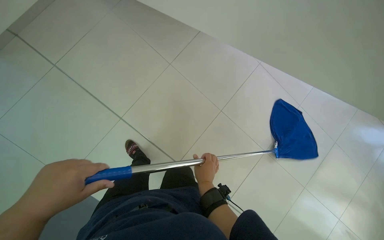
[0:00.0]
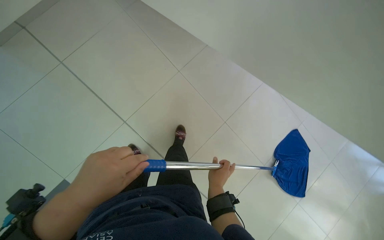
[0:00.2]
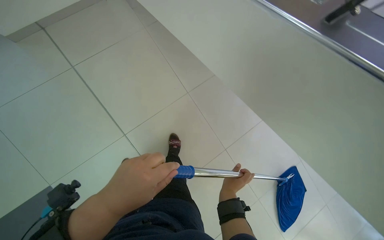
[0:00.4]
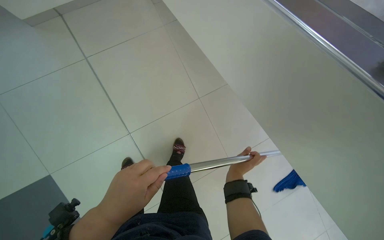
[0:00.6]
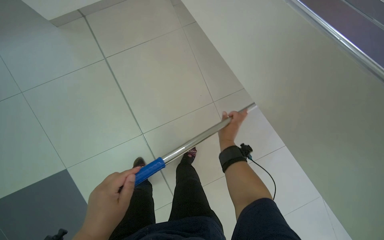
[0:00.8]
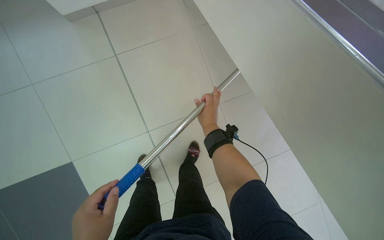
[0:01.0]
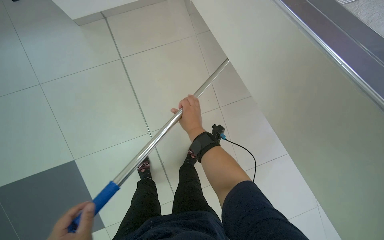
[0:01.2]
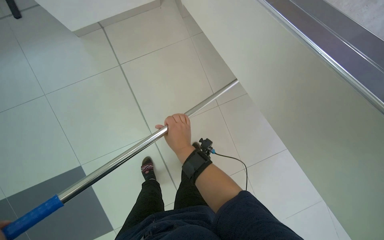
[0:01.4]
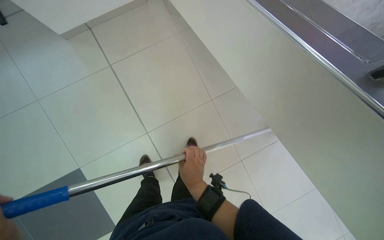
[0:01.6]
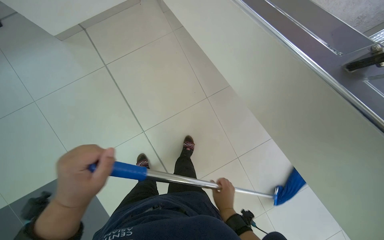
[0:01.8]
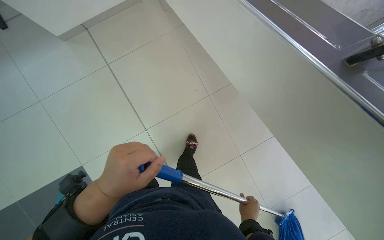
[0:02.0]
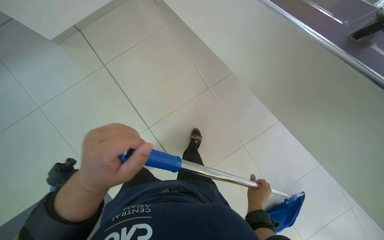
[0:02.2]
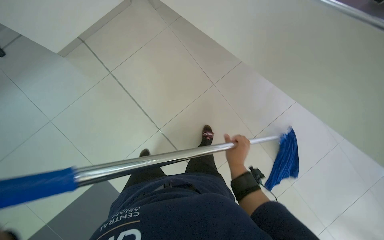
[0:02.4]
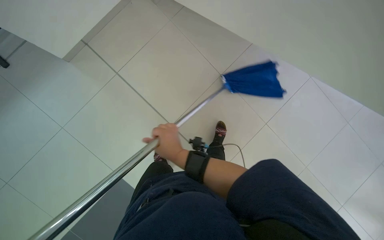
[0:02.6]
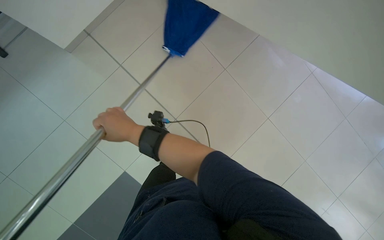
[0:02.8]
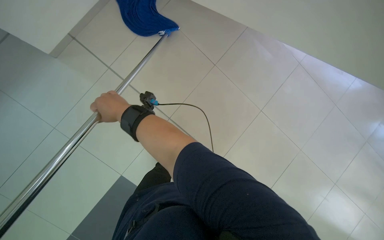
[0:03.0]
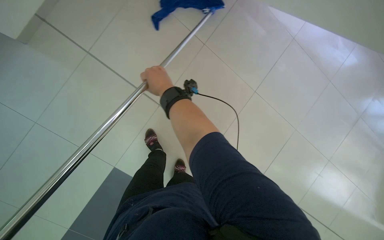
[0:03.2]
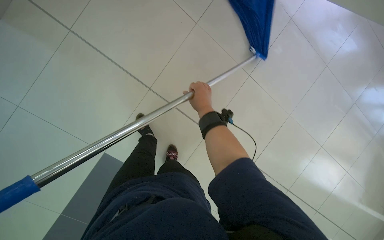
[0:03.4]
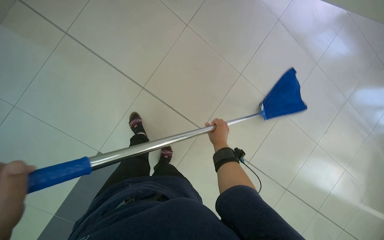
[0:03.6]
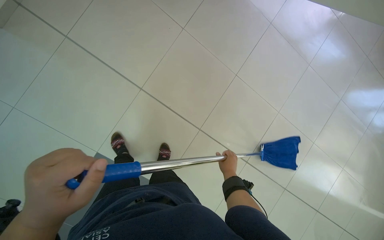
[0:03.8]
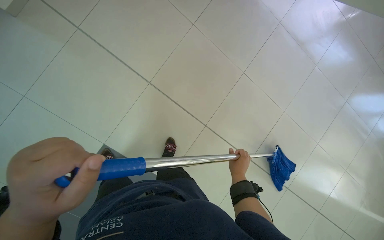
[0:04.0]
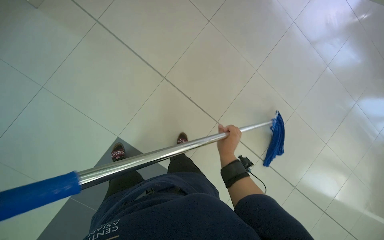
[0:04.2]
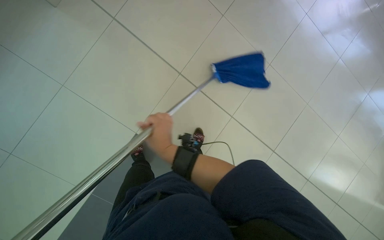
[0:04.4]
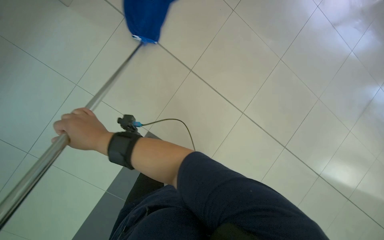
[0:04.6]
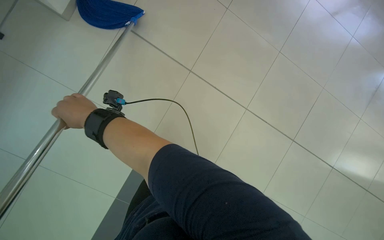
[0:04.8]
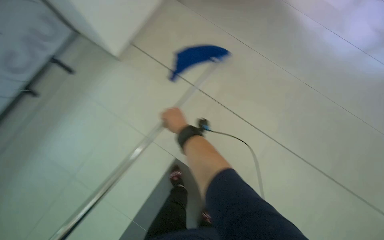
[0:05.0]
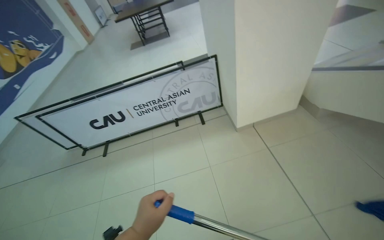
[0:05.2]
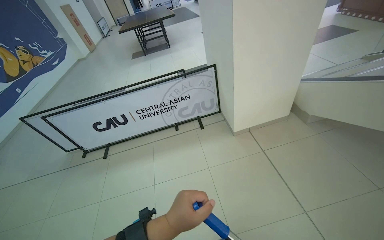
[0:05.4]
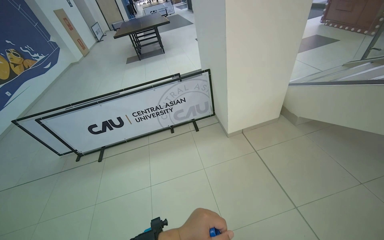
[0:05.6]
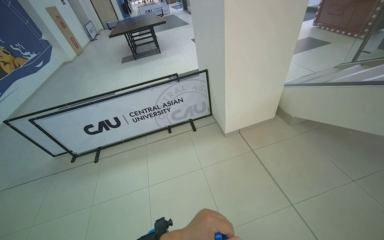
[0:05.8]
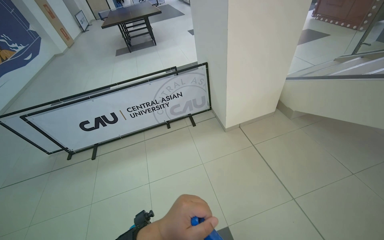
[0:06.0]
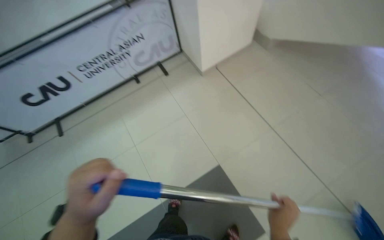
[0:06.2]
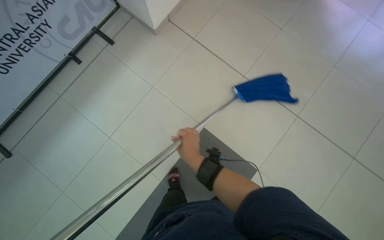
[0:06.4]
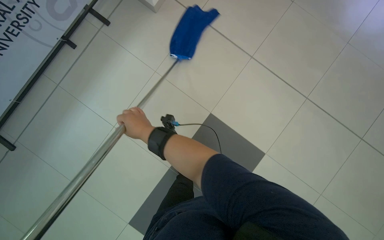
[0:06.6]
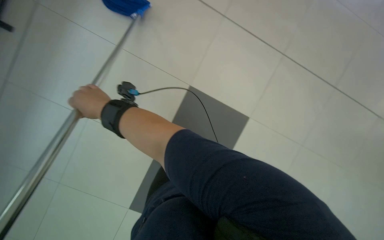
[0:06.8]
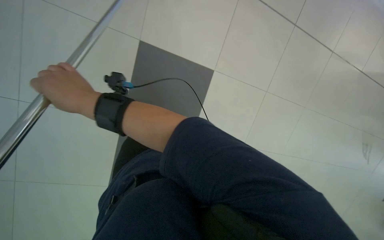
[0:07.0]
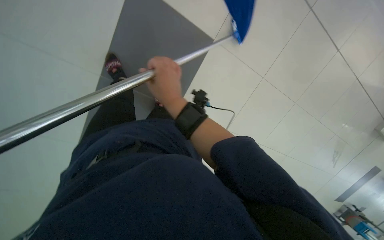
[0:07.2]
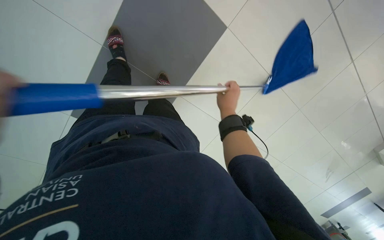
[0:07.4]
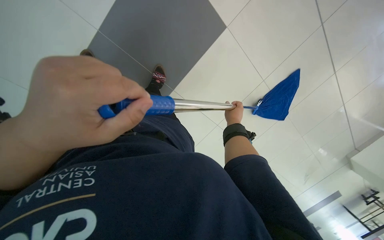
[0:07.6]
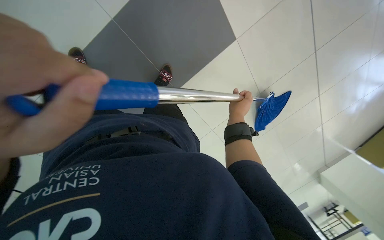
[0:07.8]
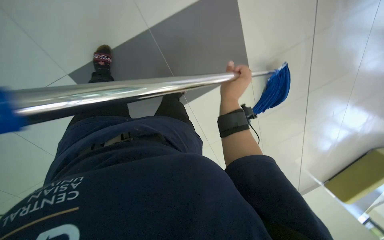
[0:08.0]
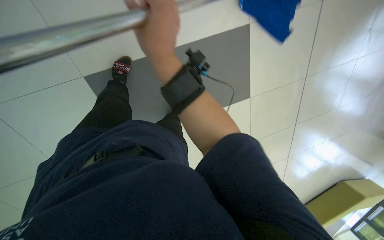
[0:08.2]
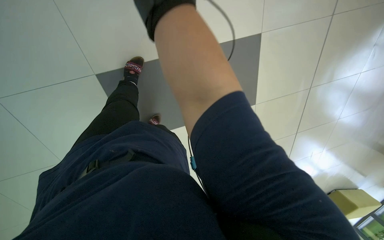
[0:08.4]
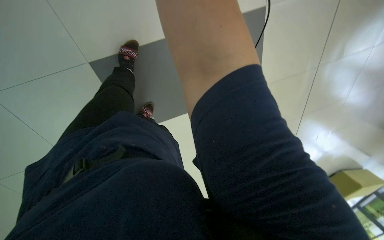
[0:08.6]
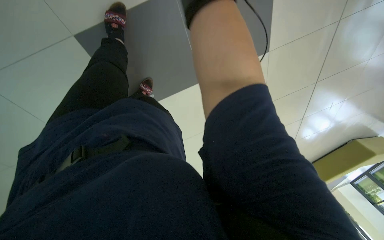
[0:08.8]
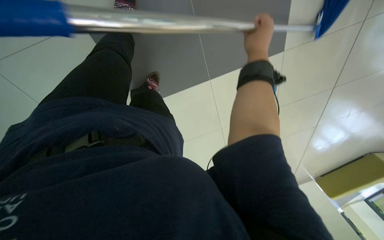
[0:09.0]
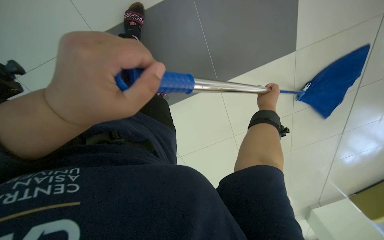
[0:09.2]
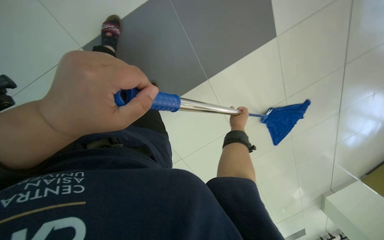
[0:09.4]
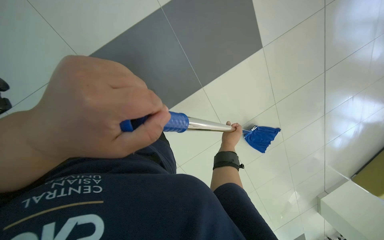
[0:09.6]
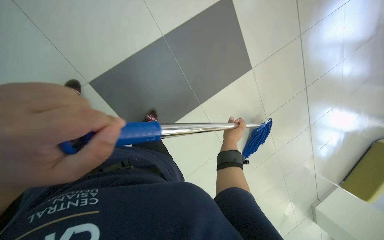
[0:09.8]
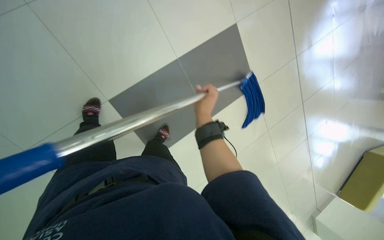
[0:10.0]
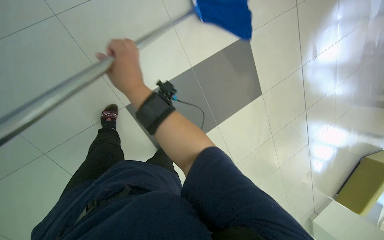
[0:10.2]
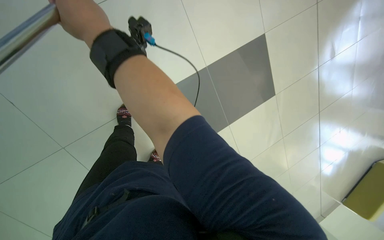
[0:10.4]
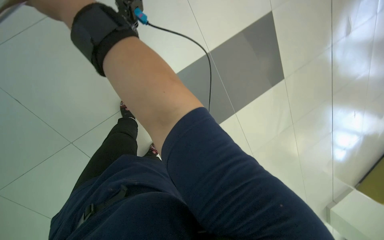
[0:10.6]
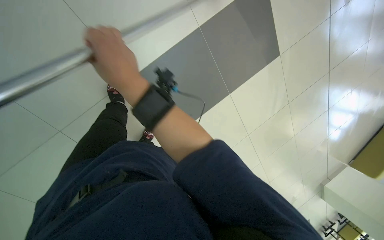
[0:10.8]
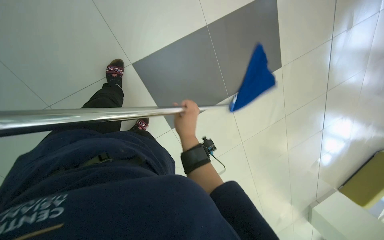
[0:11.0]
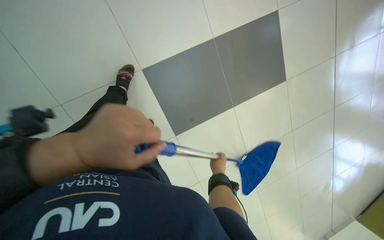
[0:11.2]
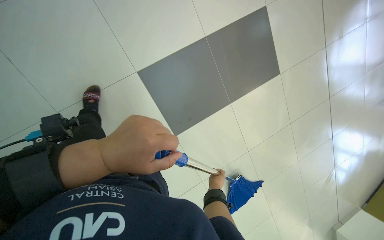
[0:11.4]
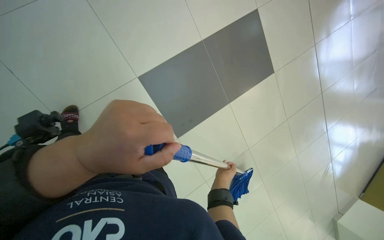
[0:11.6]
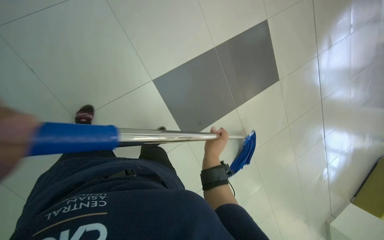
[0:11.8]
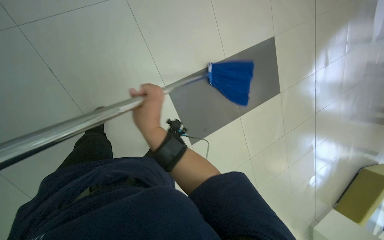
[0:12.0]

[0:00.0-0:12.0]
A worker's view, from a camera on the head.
Job: mopping floor.
The whole recording: Mopping tiled floor with flat mop. The worker mops the tiled floor with a string mop, periodically dipping and wringing it in the bucket.
0:01.6 to 0:03.0: The right hand moves to the left, some 30 cm.
0:04.4 to 0:06.0: The head turns to the left by about 35 degrees. The view tilts about 30 degrees upward.
0:06.0 to 0:07.6: The camera is carried about 50 cm. The head rotates some 55 degrees to the right. The view tips downward by approximately 50 degrees.

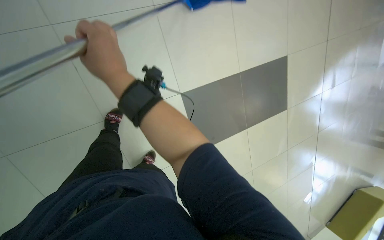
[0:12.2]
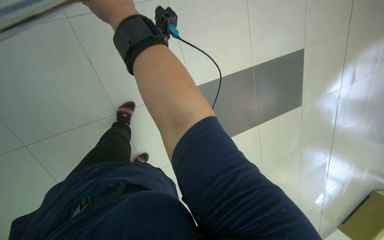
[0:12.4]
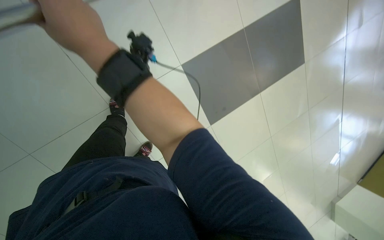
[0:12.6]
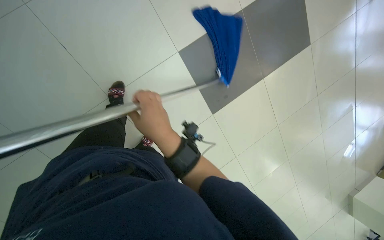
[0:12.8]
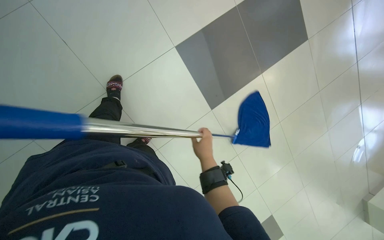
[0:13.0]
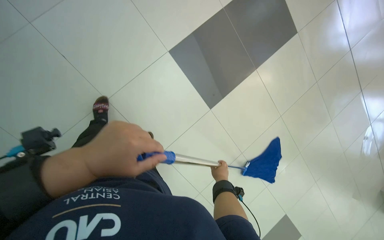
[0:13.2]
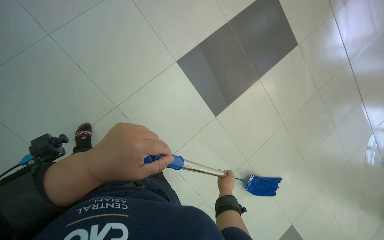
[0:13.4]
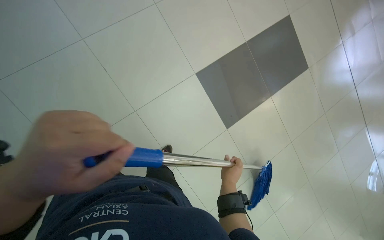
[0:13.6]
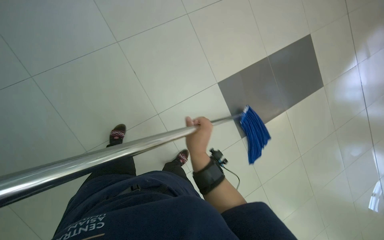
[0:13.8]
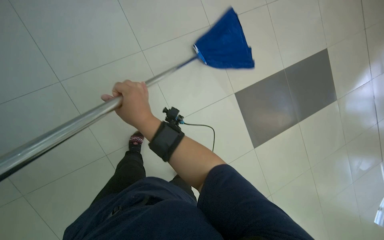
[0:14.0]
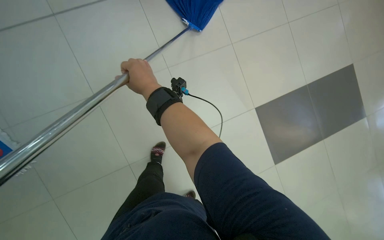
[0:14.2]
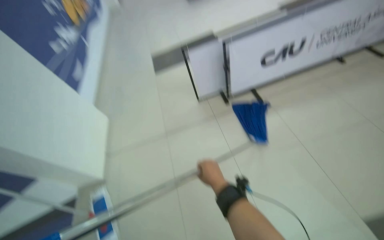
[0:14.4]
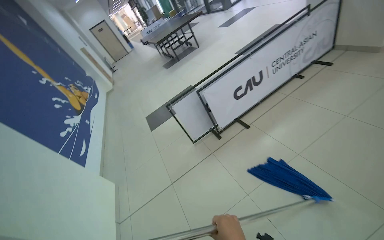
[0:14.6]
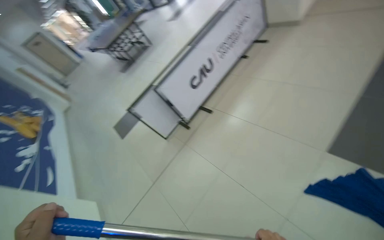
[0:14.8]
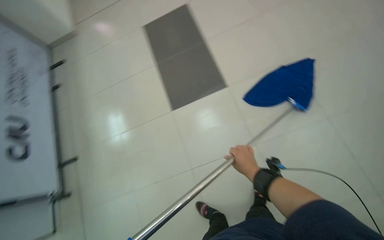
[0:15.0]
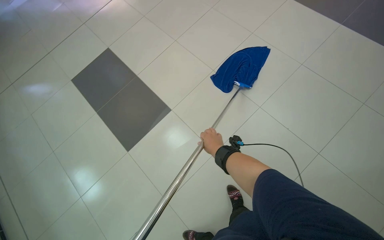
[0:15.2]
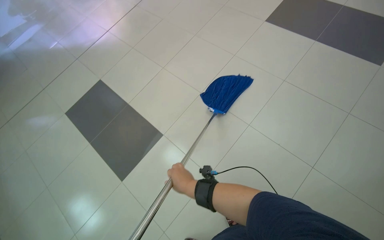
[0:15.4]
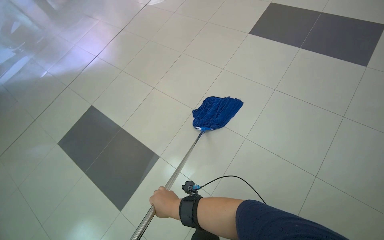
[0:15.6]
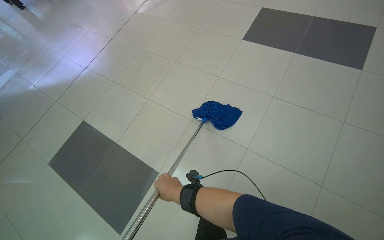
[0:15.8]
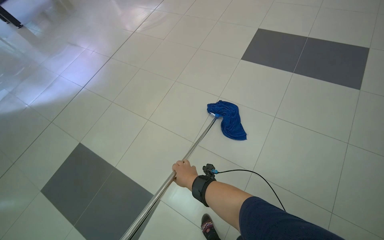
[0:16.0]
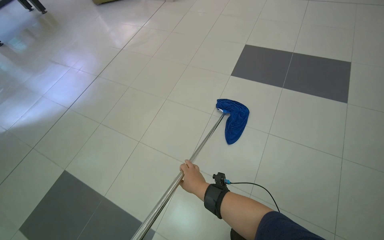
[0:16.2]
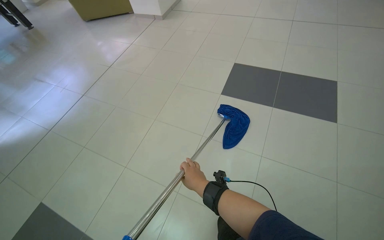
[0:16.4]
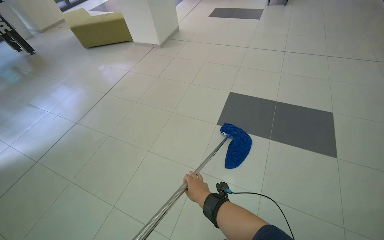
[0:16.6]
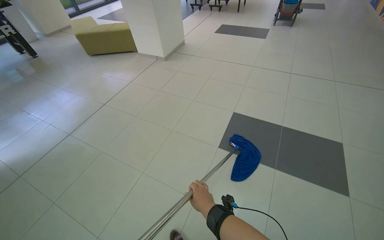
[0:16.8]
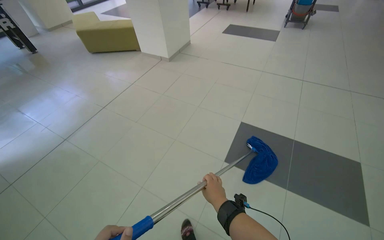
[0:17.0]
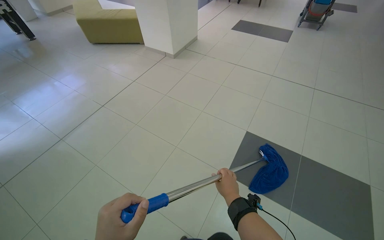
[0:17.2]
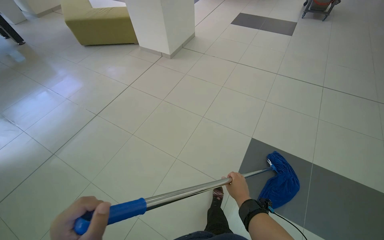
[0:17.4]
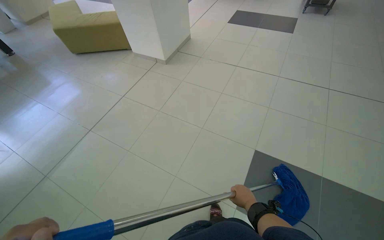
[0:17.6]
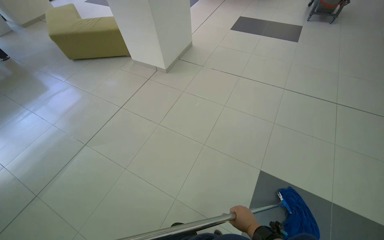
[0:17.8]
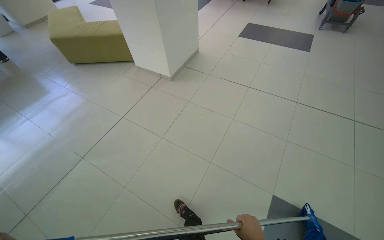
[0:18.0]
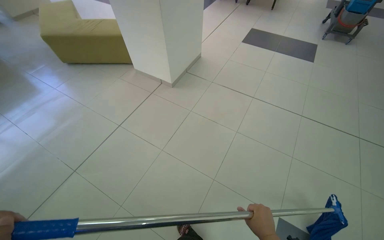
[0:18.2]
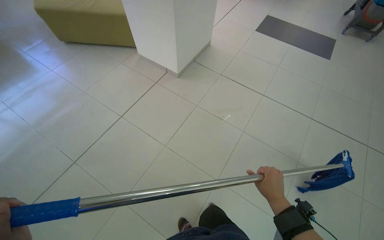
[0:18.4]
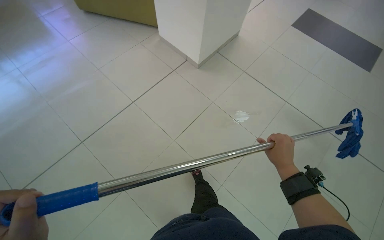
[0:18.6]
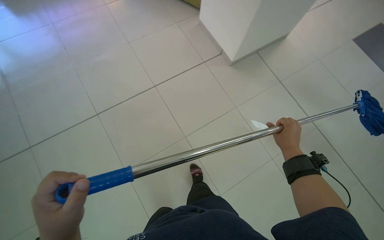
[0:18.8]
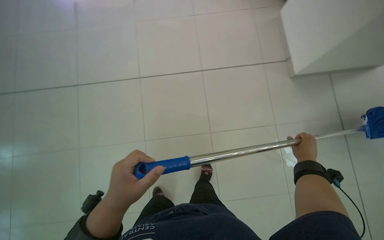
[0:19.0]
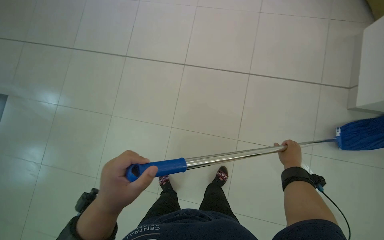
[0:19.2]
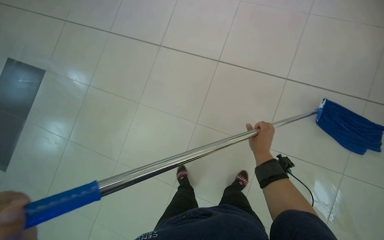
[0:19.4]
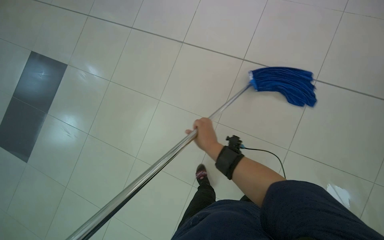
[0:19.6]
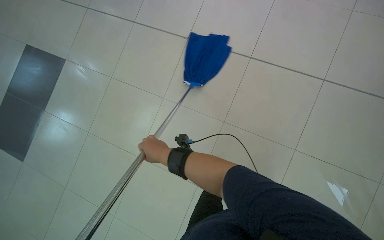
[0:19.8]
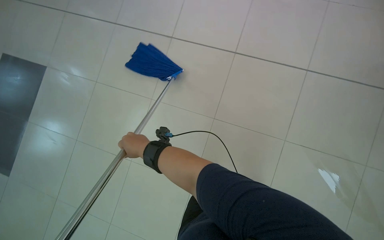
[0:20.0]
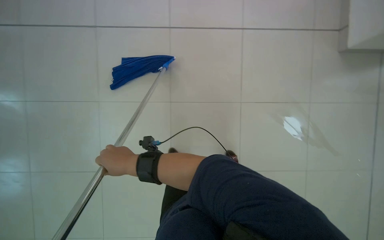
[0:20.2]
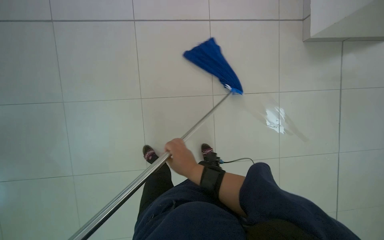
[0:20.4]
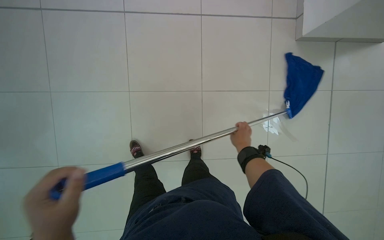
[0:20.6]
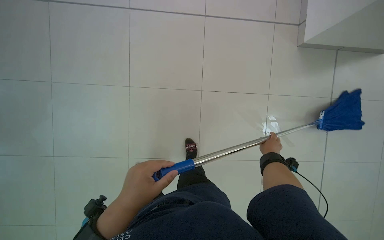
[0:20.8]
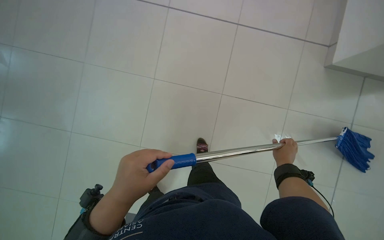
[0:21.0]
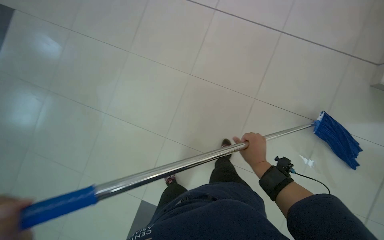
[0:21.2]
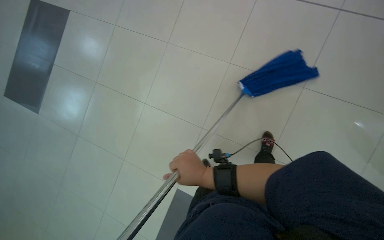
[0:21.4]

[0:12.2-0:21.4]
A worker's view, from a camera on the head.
Job: mopping floor.
The whole recording: Mopping tiled floor with flat mop. The worker mops the tiled floor with a string mop, periodically dipping and wringing it in the bucket.
0:16.8 to 0:18.4: The camera travels roughly 1.5 m.
0:18.4 to 0:19.8: The camera is carried about 50 cm. The wearer's head swings approximately 50 degrees to the left. The wearer looks about 15 degrees further downward.
0:19.8 to 0:21.4: The right hand travels to the right and back again, some 70 cm each way.
